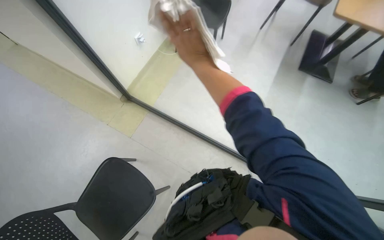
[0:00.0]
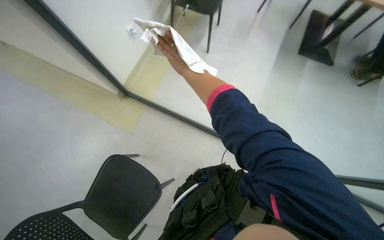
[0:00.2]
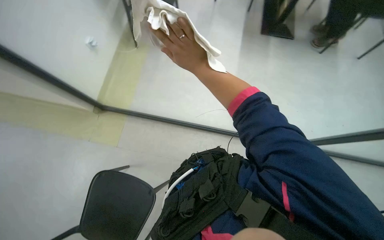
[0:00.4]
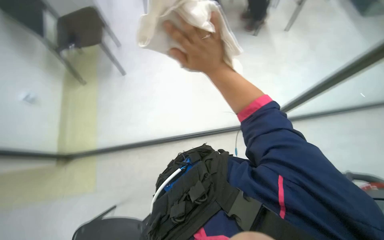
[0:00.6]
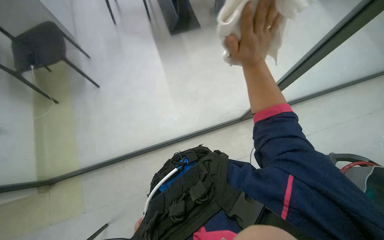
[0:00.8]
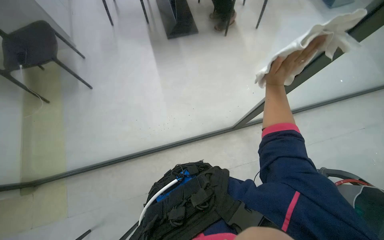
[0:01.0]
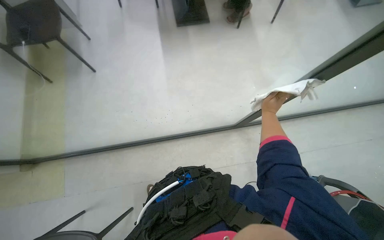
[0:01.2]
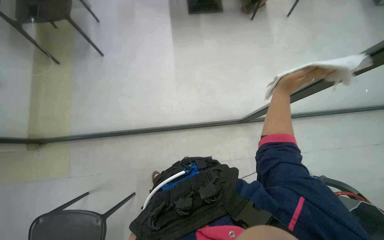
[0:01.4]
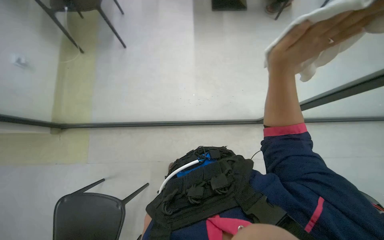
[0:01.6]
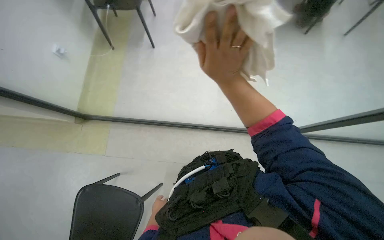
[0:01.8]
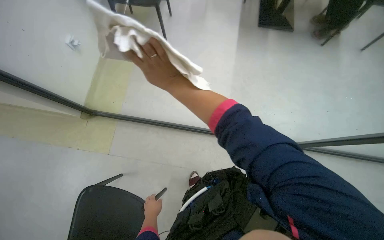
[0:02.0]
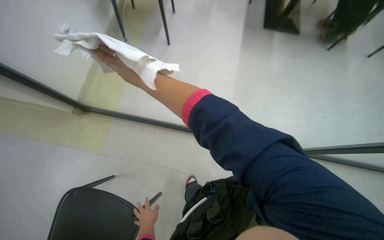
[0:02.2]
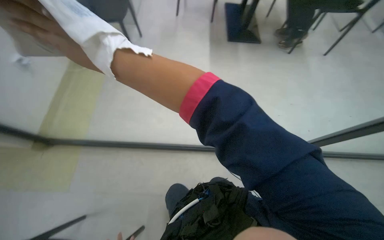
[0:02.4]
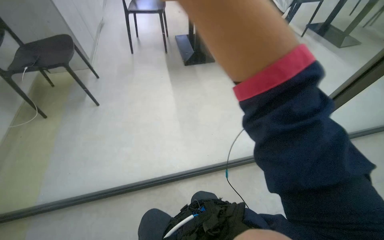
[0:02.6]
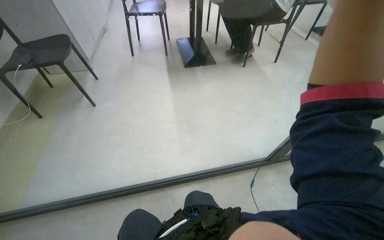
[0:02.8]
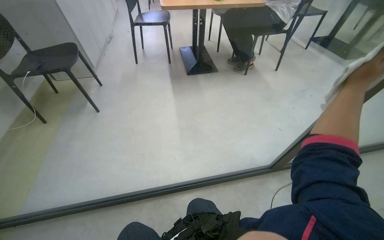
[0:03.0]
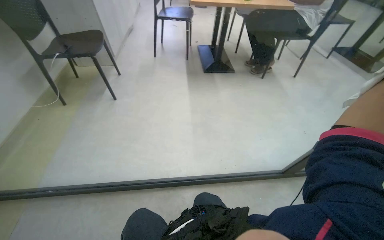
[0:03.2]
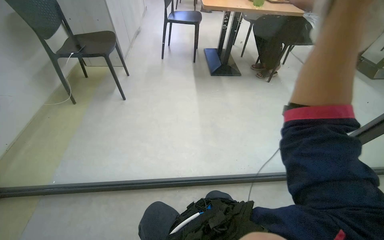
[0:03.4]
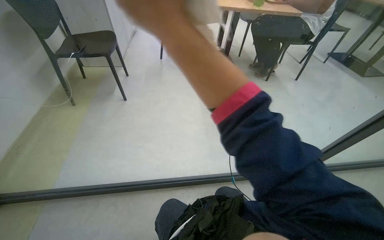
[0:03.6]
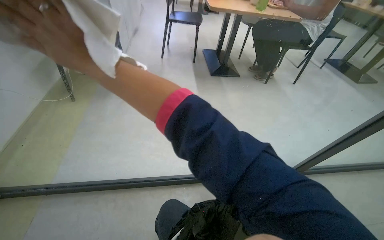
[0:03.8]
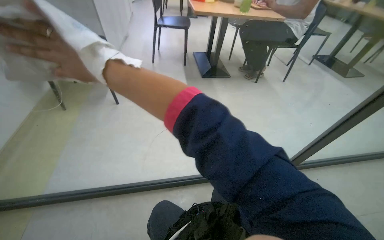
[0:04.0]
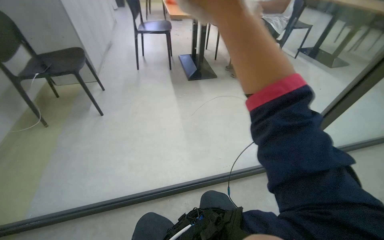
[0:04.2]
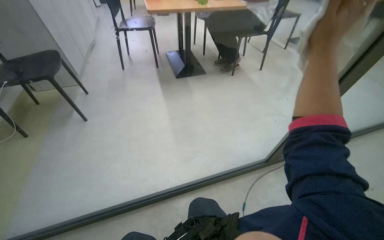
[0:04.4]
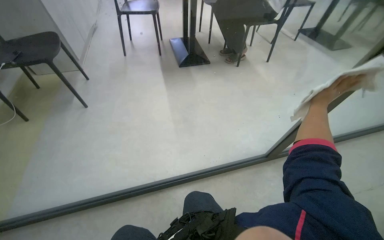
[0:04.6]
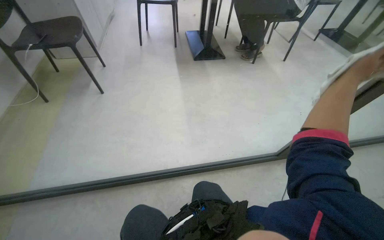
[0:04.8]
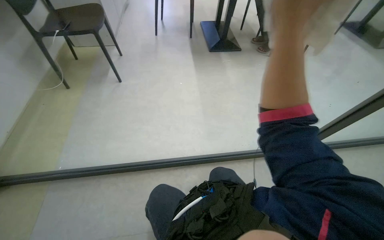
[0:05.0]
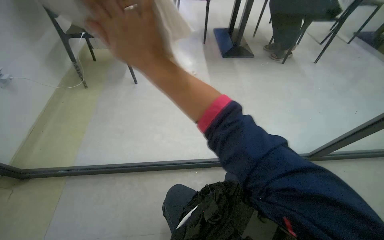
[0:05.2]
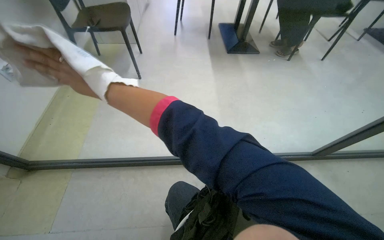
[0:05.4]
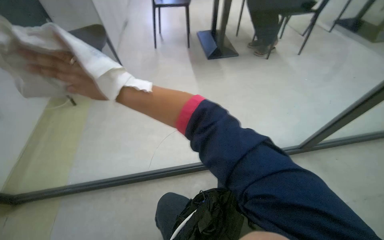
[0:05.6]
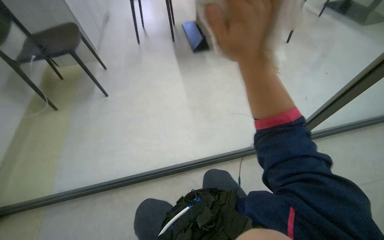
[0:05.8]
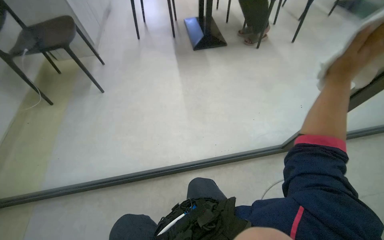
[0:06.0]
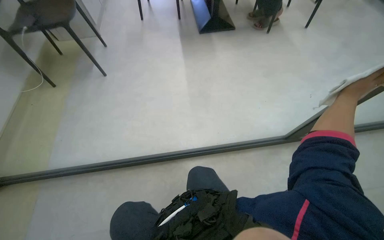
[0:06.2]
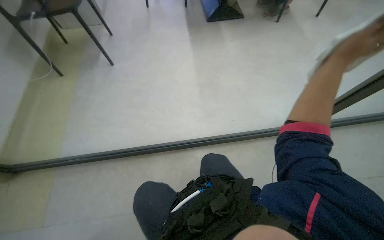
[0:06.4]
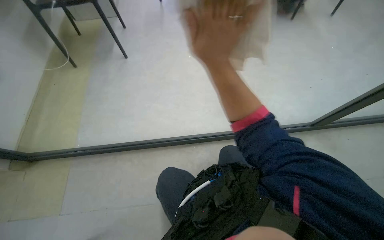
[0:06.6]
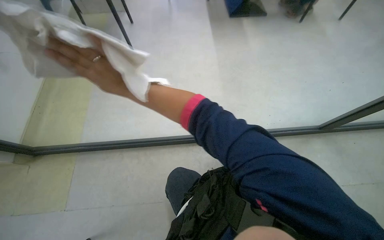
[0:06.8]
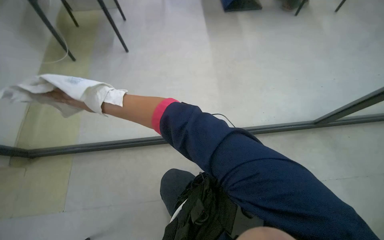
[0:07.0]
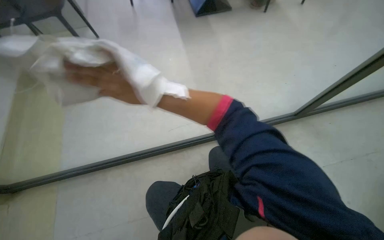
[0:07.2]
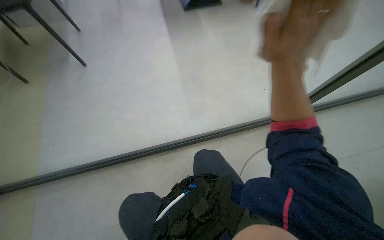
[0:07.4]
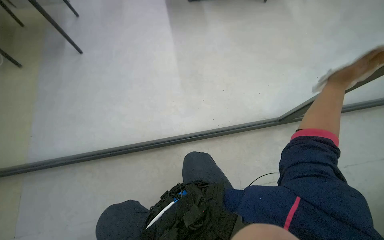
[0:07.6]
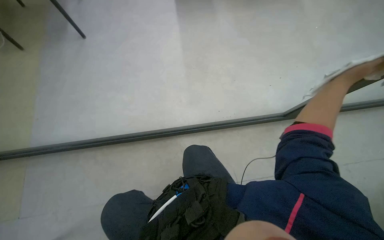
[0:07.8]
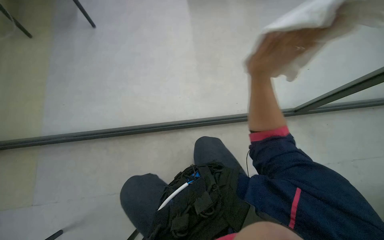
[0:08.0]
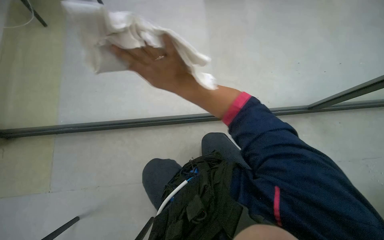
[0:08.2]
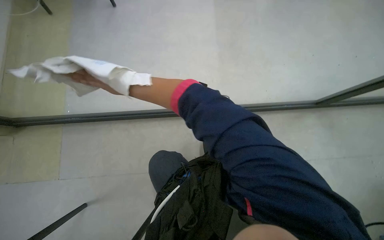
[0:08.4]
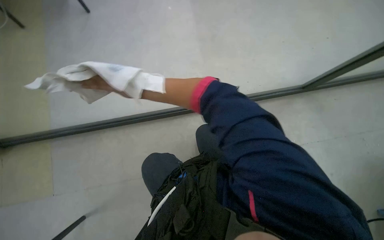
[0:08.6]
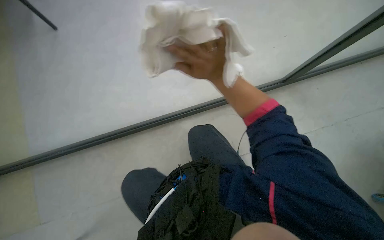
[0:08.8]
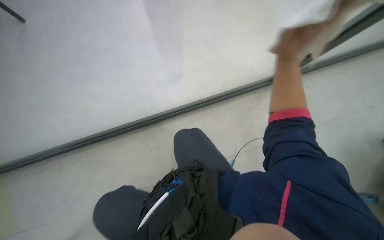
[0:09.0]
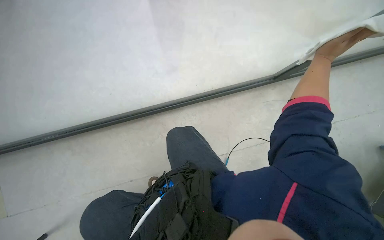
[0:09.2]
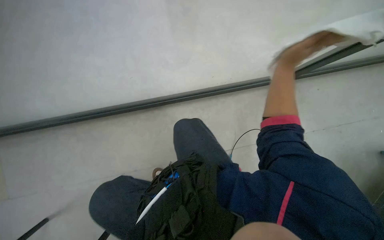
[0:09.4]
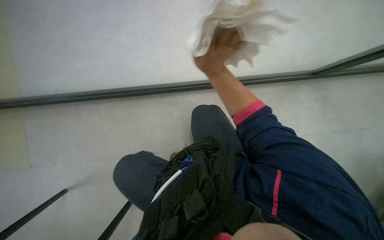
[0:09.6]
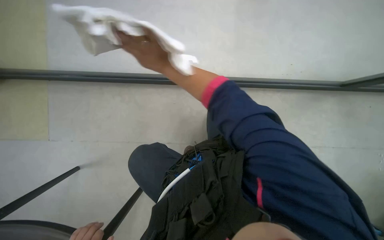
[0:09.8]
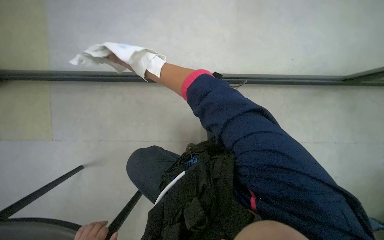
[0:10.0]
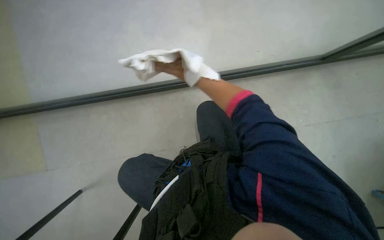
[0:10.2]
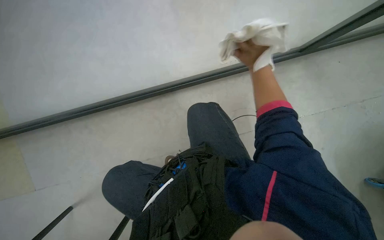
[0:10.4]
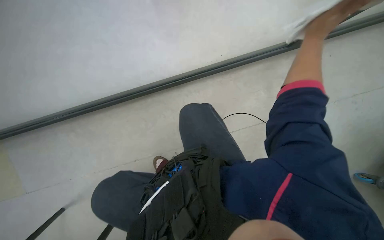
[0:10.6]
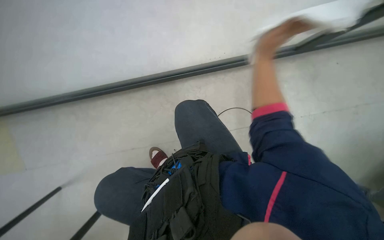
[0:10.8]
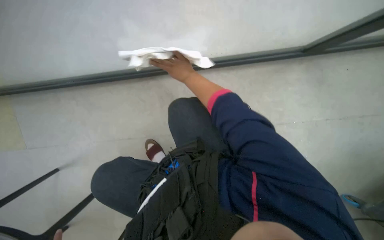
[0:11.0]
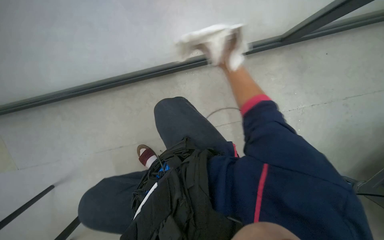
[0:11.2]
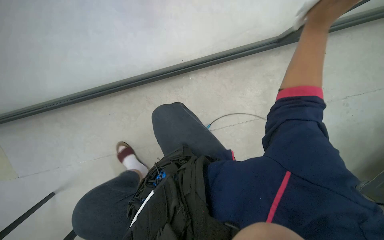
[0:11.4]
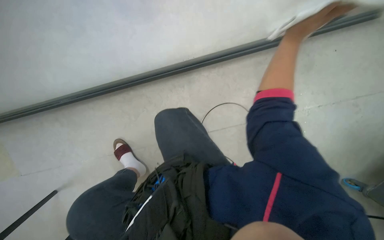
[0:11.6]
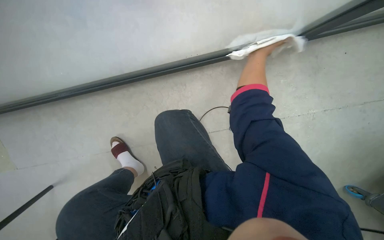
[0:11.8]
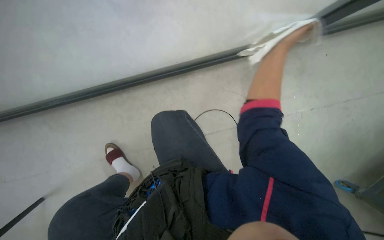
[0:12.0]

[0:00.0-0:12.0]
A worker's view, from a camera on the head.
Job: wiping surfaces.
The whole recording: Wiping glass partition. The worker wipes the glass partition with a white cloth.
0.0 to 1.6 s: The camera pitches downward, by approximately 15 degrees. The right hand moves to the right, roughly 20 cm.
1.6 to 3.0 s: The head travels about 40 cm. The view tilts roughly 25 degrees upward.
7.6 to 9.0 s: The wearer looks approximately 15 degrees further downward.

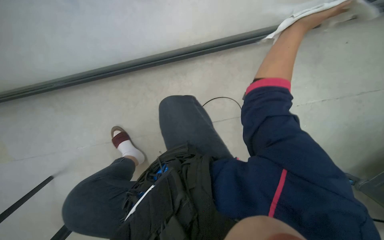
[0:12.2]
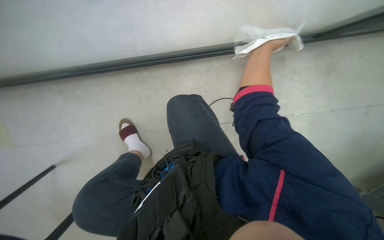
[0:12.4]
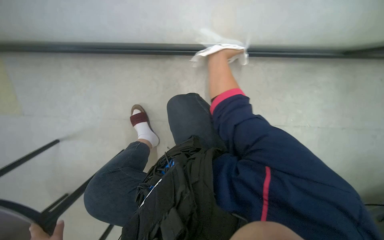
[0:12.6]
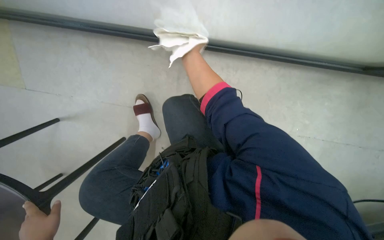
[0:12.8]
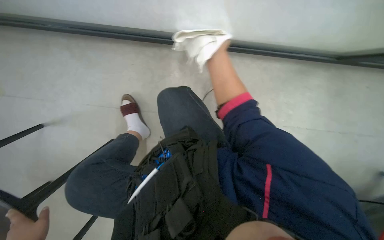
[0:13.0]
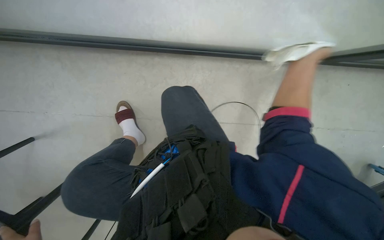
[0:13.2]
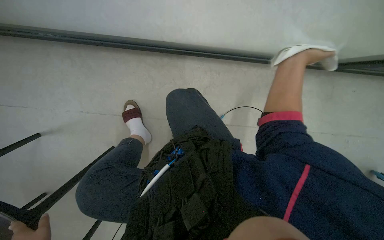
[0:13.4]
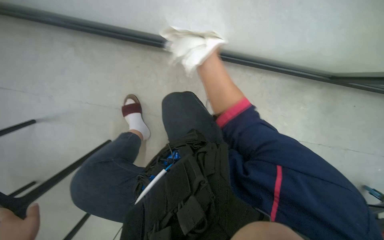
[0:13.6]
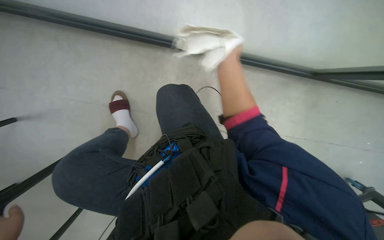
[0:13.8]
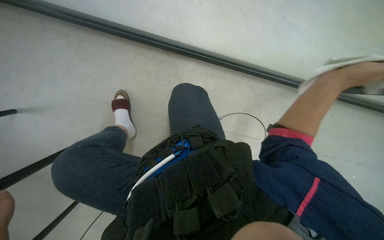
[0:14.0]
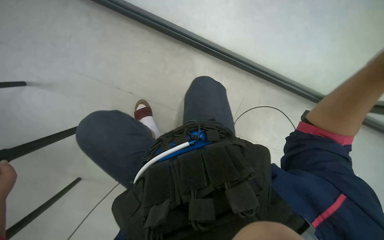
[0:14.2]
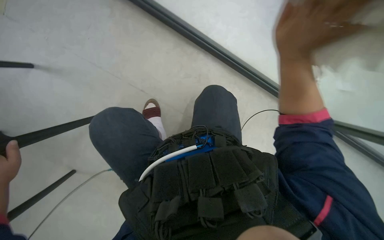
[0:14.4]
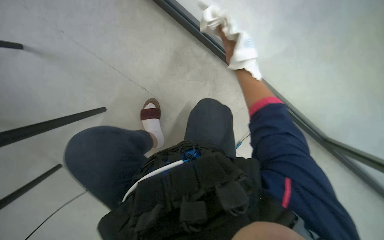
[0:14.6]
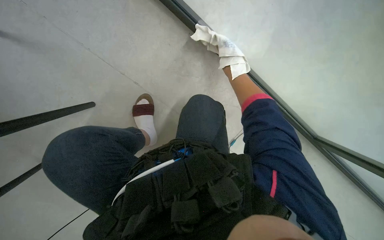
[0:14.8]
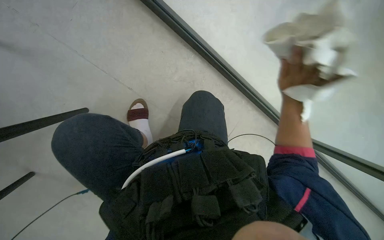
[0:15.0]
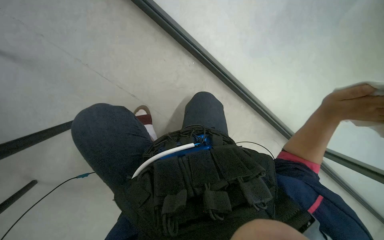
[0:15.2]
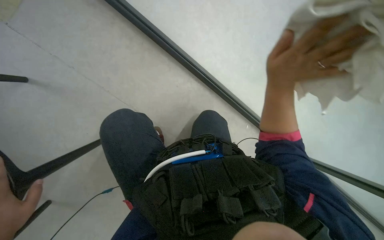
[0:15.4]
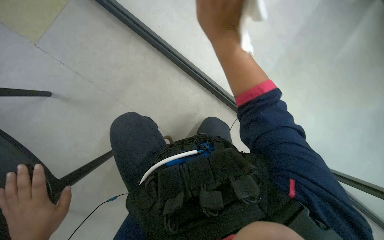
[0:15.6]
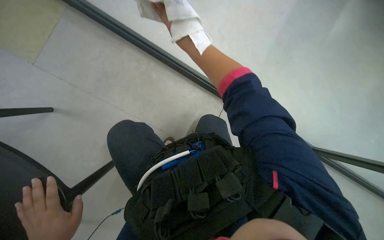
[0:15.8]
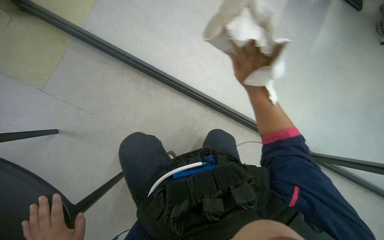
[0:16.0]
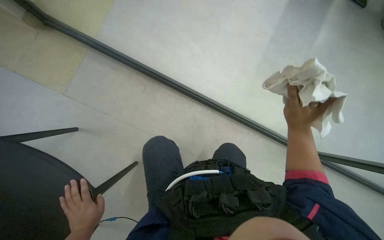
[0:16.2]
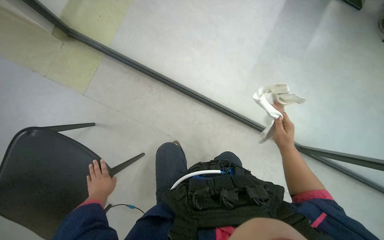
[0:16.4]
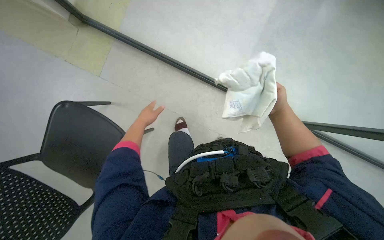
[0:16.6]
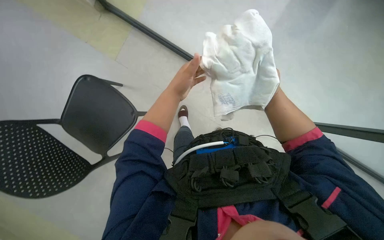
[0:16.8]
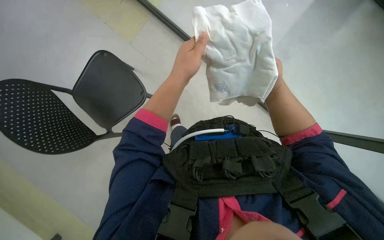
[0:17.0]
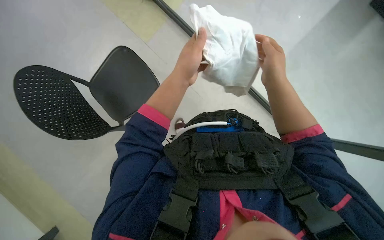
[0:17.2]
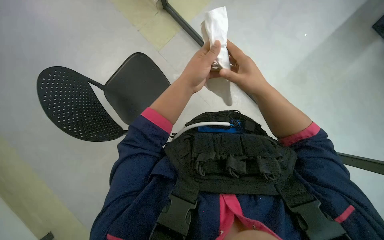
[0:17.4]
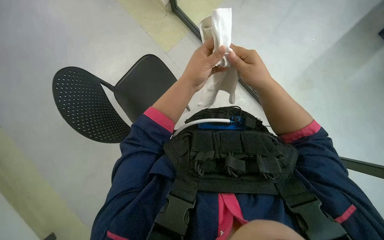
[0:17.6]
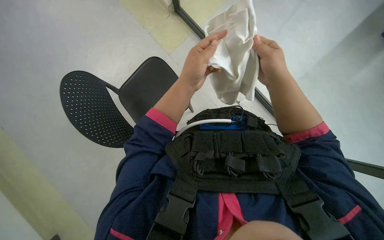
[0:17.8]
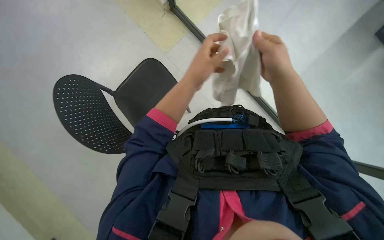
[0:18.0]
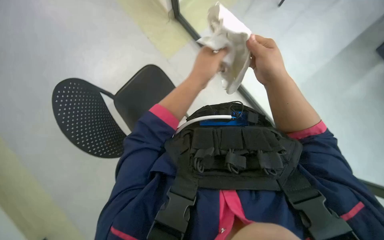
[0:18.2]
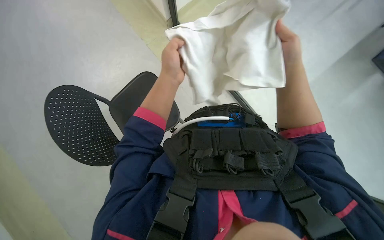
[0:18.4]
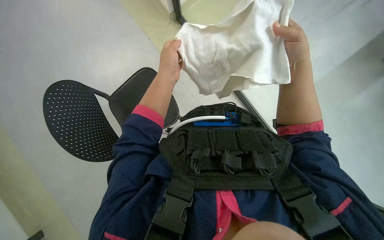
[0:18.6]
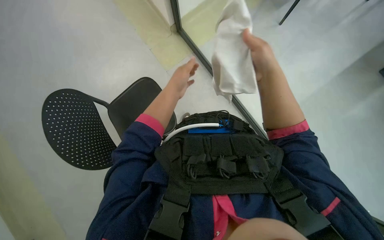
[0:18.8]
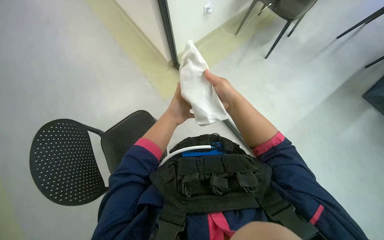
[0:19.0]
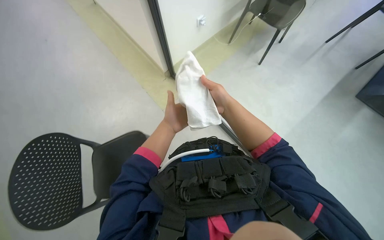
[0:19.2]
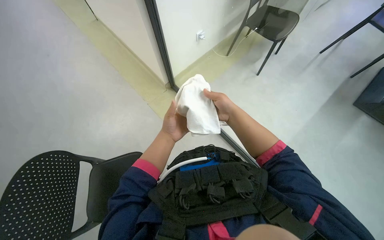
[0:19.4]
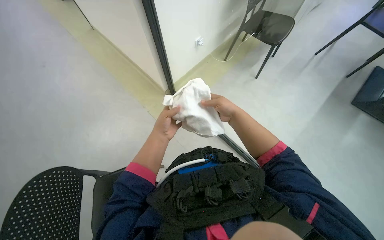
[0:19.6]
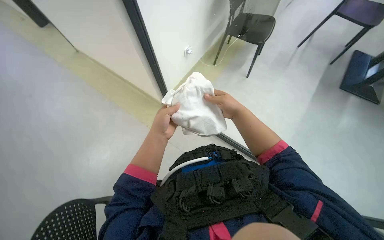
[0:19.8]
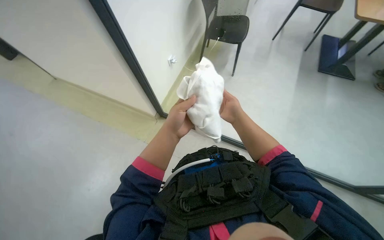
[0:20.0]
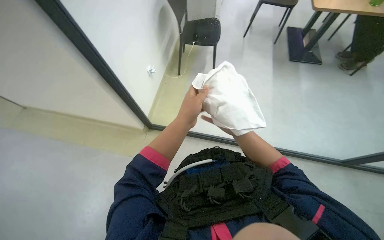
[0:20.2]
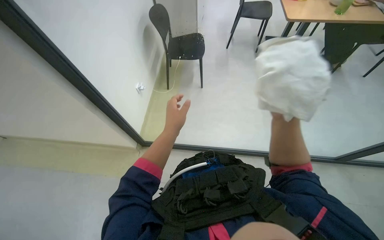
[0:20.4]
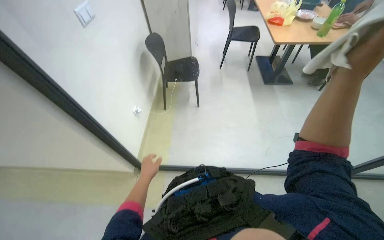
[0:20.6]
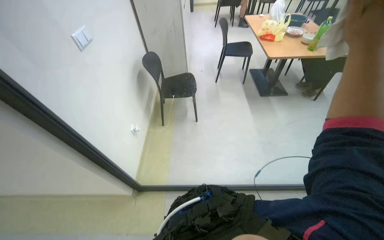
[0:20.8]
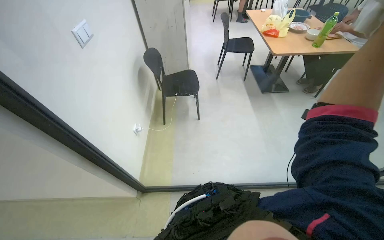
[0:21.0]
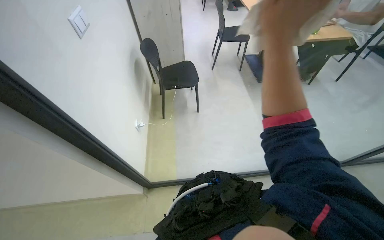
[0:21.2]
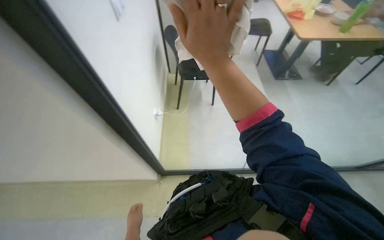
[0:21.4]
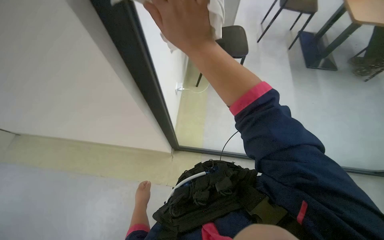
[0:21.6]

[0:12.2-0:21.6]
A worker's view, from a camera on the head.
Job: wiping surfaces.
The whole recording: Wiping glass partition. The worker wipes the glass partition with a white cloth.
12.2 to 13.8 s: The right hand goes left and right, roughly 30 cm each way, reversing 2 times.
13.8 to 15.4 s: The view tips upward by about 20 degrees.
15.4 to 17.0 s: The view swings about 20 degrees to the left.
18.4 to 20.0 s: The head rotates approximately 25 degrees to the right. The camera pitches upward, by about 30 degrees.
